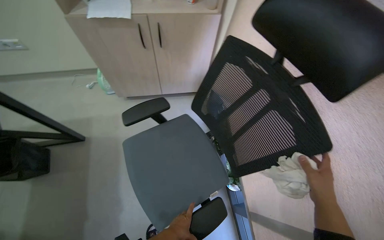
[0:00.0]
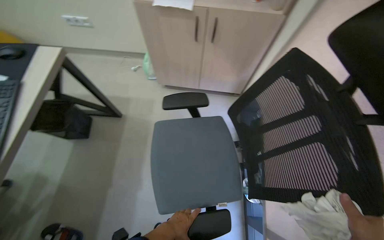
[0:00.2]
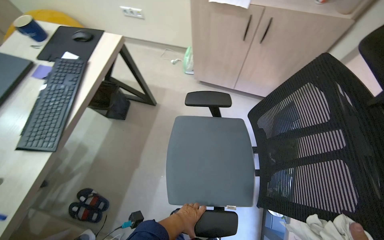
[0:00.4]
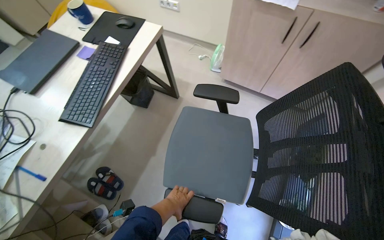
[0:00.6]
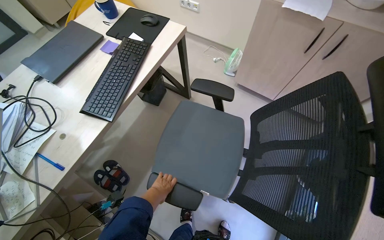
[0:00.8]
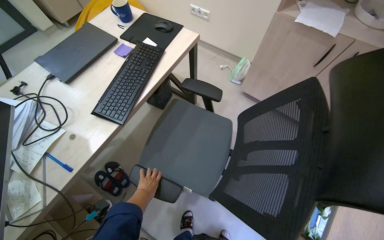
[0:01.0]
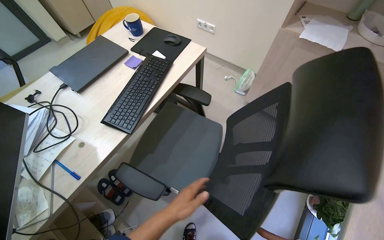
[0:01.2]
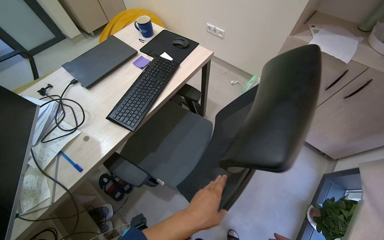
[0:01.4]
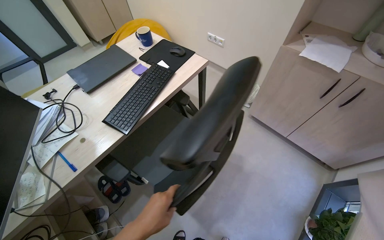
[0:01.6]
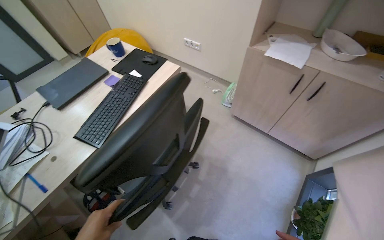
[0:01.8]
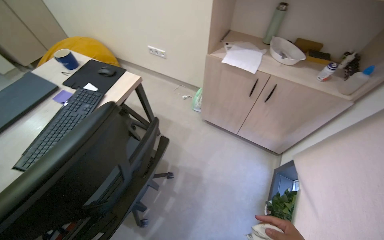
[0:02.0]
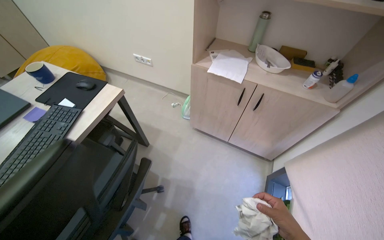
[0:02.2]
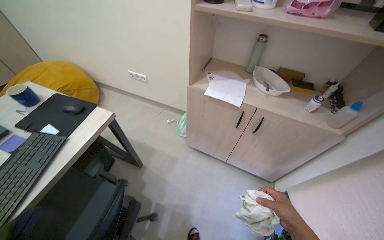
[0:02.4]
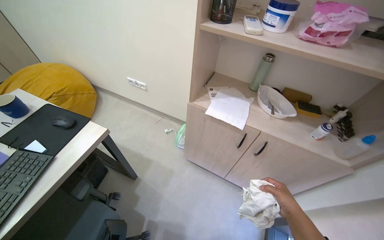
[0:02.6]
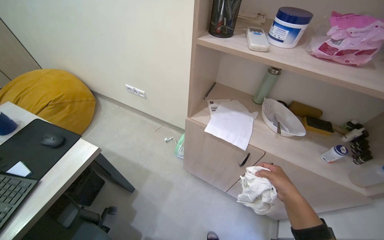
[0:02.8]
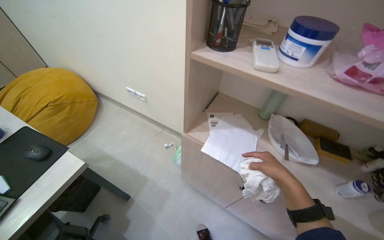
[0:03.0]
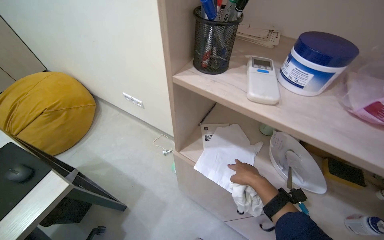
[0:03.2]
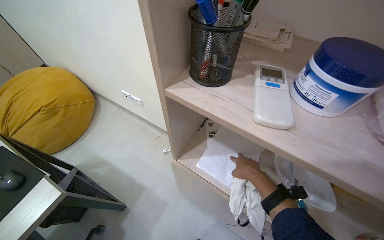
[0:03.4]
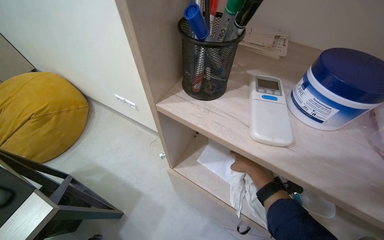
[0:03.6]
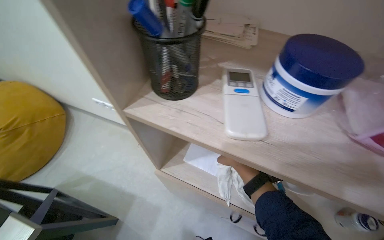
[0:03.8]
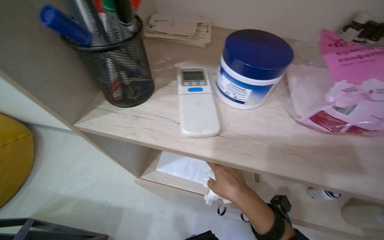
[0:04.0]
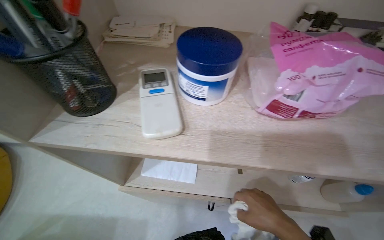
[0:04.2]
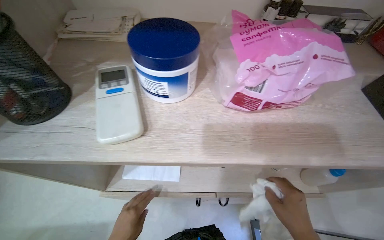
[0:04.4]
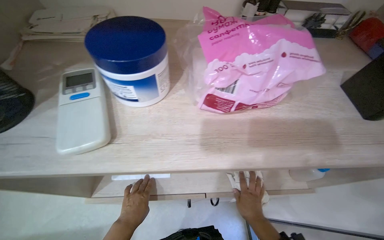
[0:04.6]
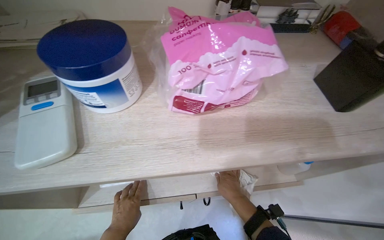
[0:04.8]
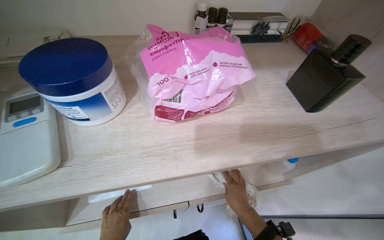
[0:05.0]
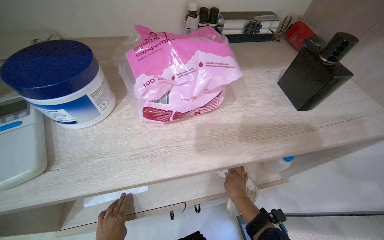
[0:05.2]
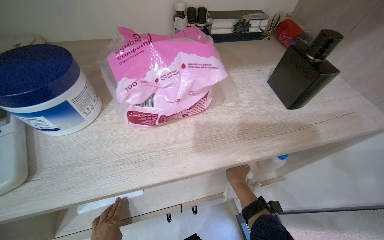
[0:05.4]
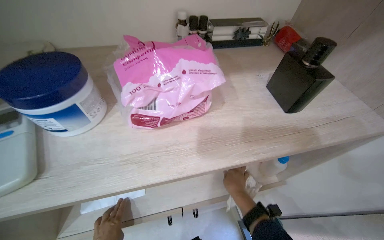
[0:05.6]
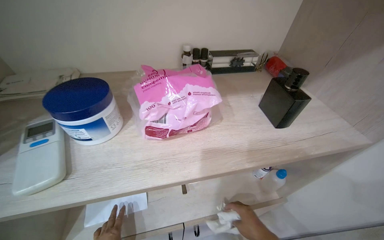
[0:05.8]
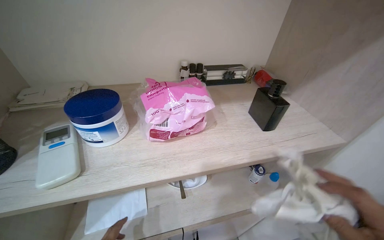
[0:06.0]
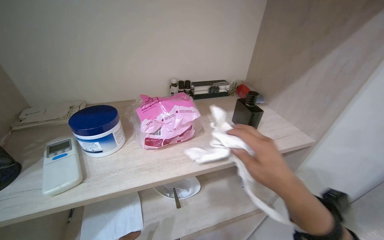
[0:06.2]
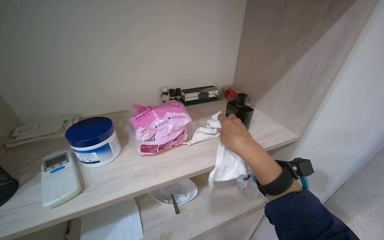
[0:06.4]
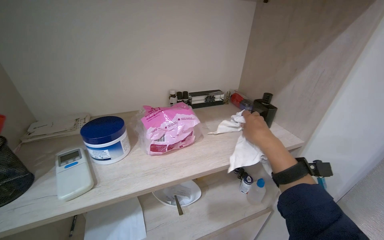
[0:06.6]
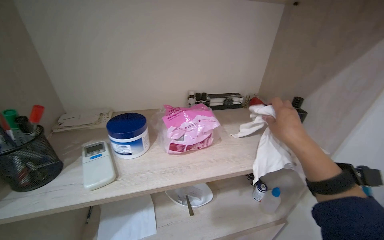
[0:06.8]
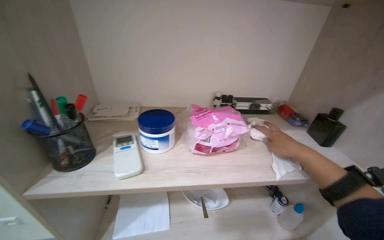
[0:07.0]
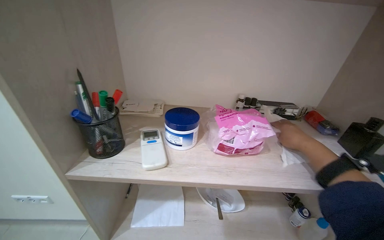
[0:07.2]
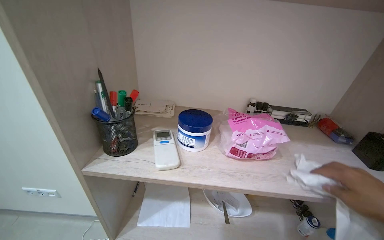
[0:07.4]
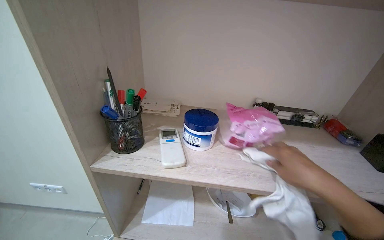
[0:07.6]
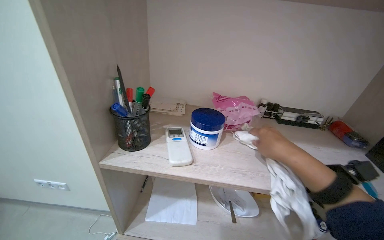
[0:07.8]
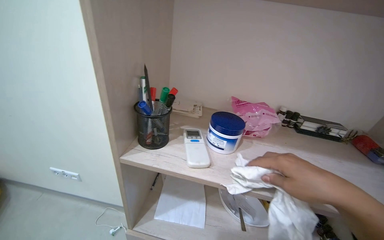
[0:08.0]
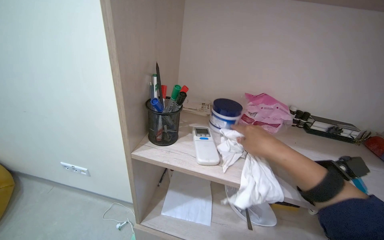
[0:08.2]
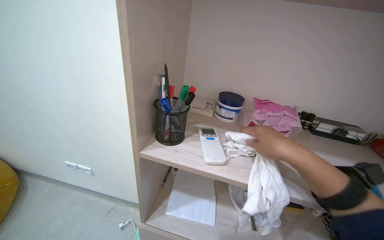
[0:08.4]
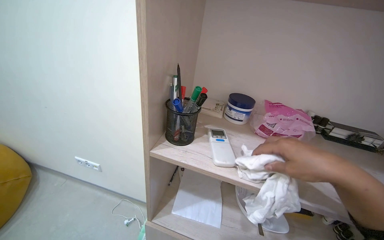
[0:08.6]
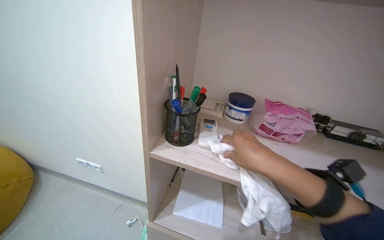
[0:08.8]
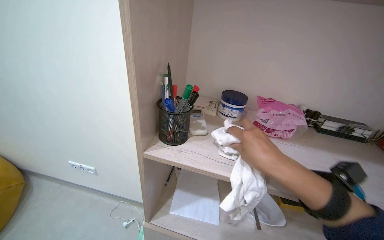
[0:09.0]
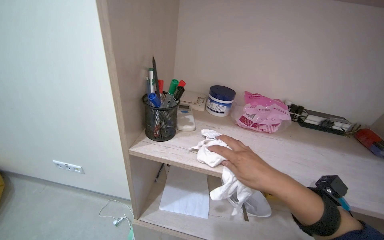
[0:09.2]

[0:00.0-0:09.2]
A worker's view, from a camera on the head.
Job: wiping surfaces.
The whole recording: Cleaning office area surfaces. The worker cleans surfaces in office rooms, including desks, chairs, and shelves, and handles trash.
0:00.0 to 0:01.6: The head rotates about 60 degrees to the left.
0:01.6 to 0:03.0: The camera is carried roughly 60 cm.
0:03.0 to 0:04.6: The wearer's head swings roughly 35 degrees to the right.
0:04.6 to 0:06.2: The view tips upward by approximately 20 degrees.
0:06.2 to 0:07.6: The wearer's head swings some 25 degrees to the left.
0:07.6 to 0:09.2: The right hand goes nearer and farther, roughly 10 cm each way, reversing 4 times.

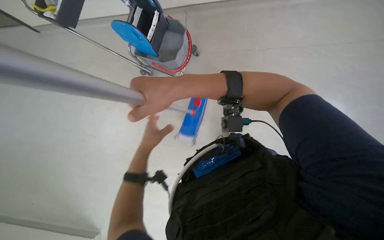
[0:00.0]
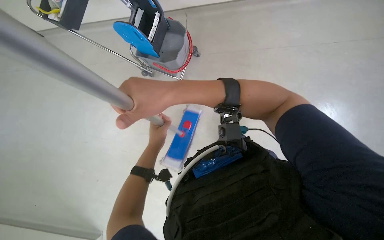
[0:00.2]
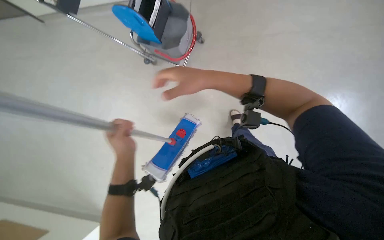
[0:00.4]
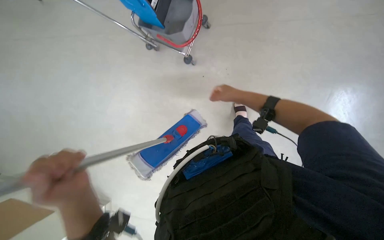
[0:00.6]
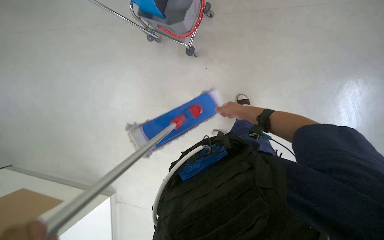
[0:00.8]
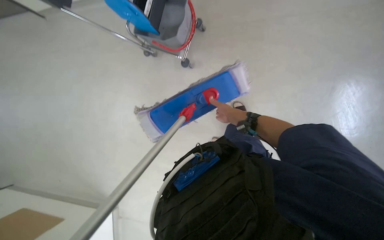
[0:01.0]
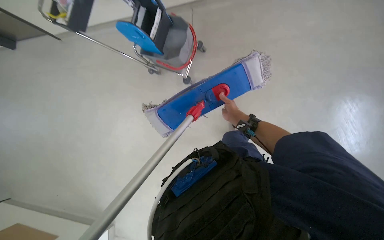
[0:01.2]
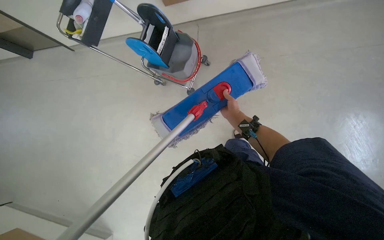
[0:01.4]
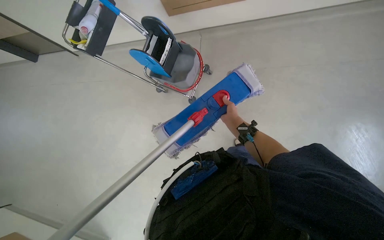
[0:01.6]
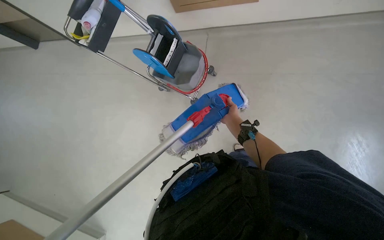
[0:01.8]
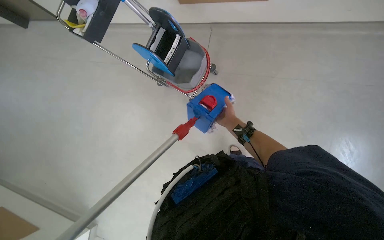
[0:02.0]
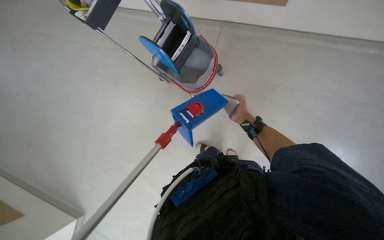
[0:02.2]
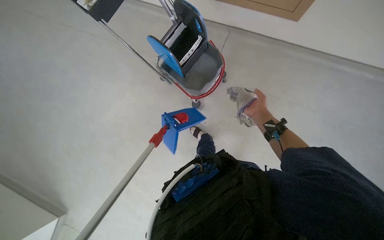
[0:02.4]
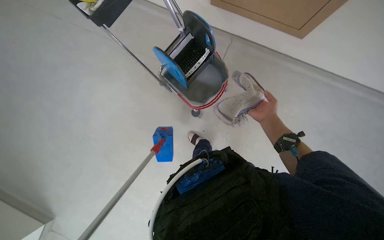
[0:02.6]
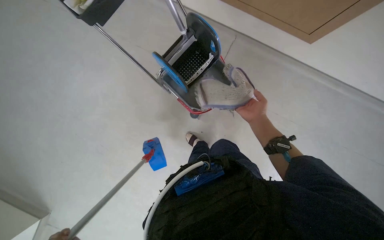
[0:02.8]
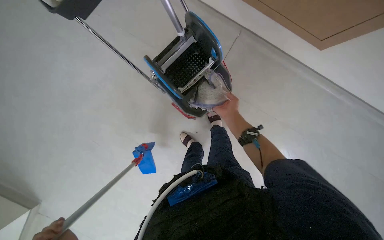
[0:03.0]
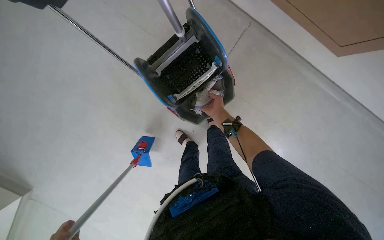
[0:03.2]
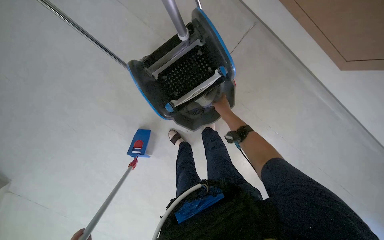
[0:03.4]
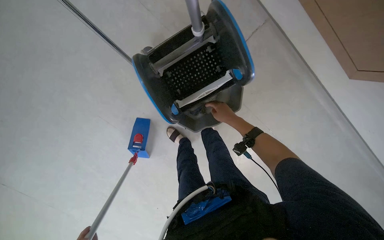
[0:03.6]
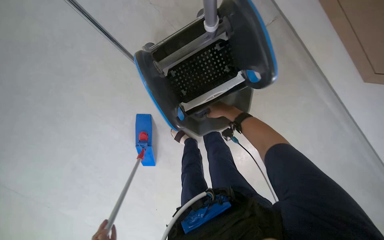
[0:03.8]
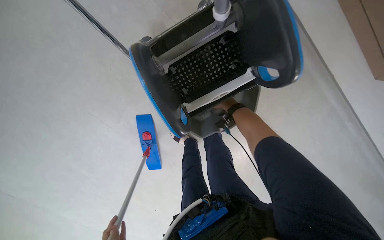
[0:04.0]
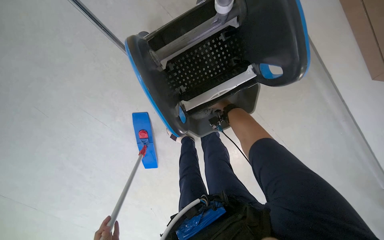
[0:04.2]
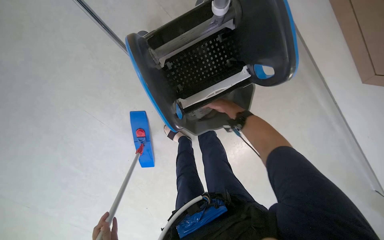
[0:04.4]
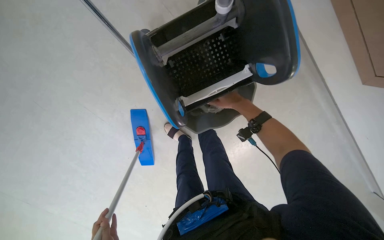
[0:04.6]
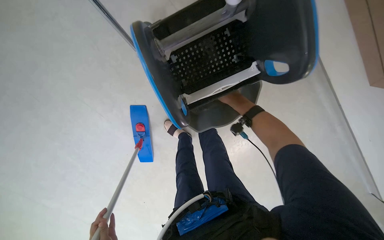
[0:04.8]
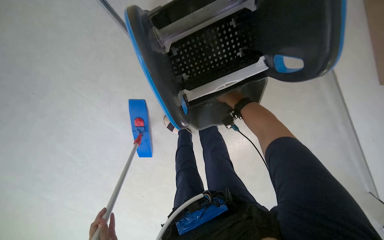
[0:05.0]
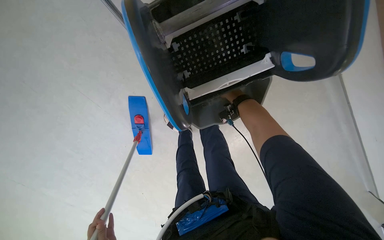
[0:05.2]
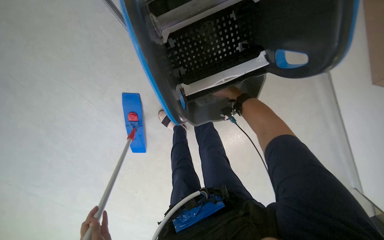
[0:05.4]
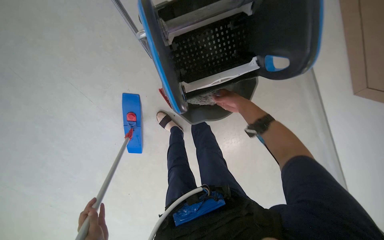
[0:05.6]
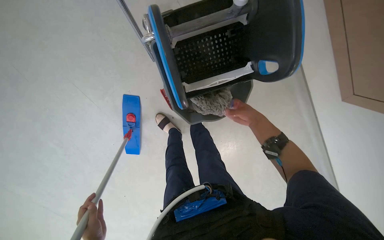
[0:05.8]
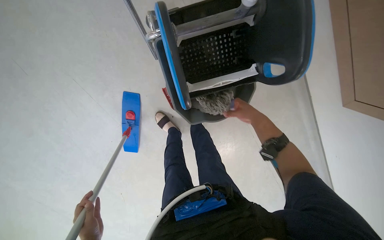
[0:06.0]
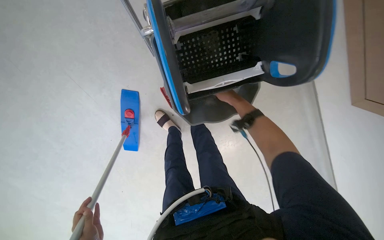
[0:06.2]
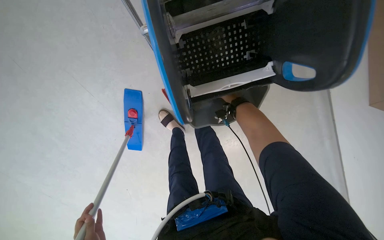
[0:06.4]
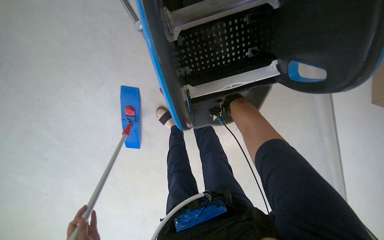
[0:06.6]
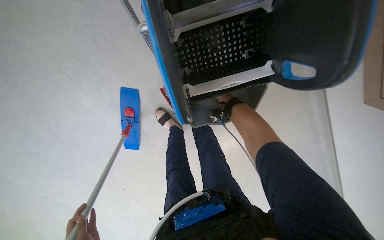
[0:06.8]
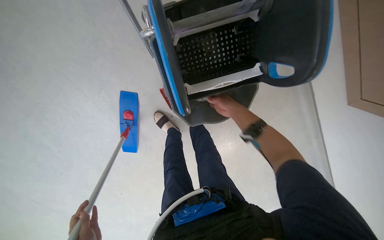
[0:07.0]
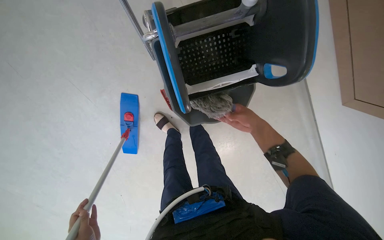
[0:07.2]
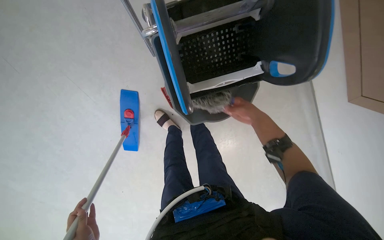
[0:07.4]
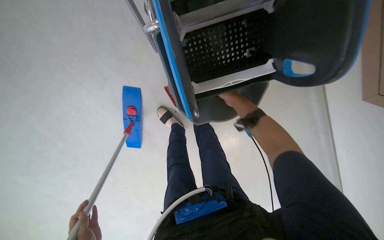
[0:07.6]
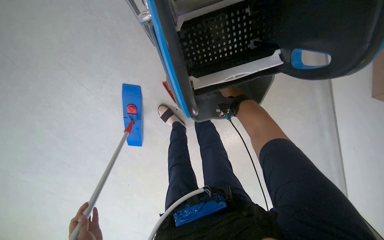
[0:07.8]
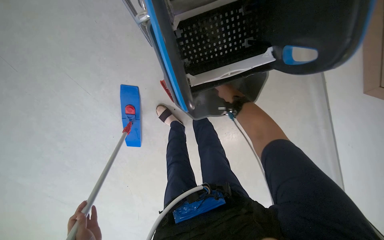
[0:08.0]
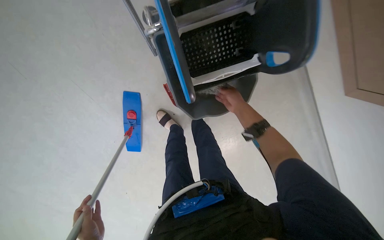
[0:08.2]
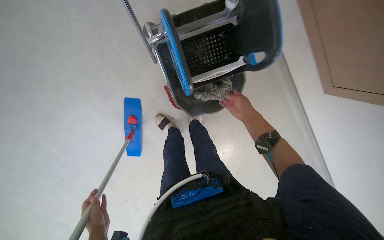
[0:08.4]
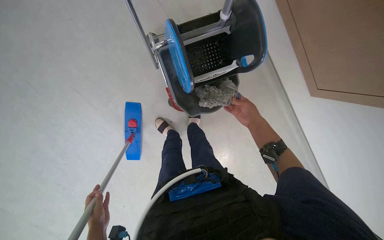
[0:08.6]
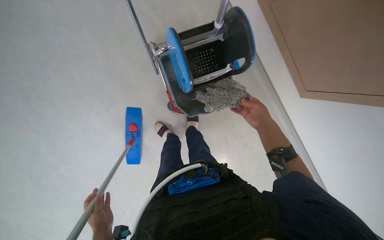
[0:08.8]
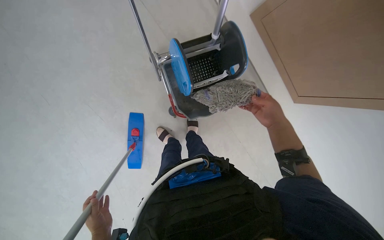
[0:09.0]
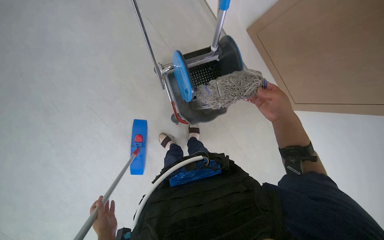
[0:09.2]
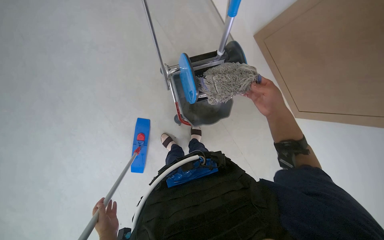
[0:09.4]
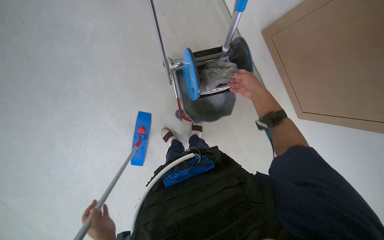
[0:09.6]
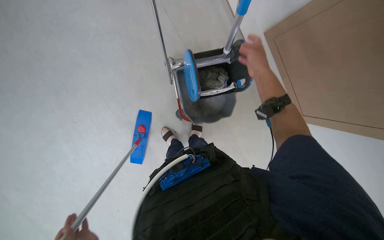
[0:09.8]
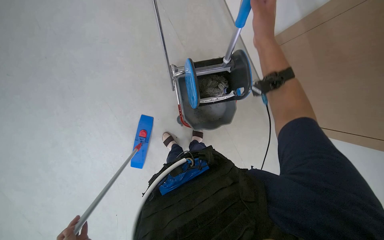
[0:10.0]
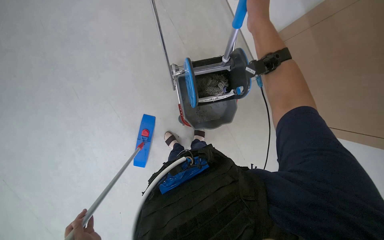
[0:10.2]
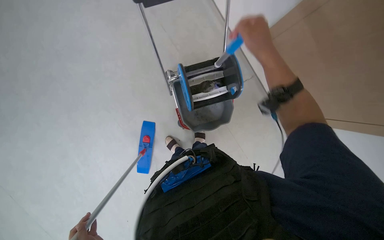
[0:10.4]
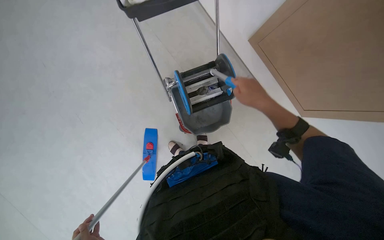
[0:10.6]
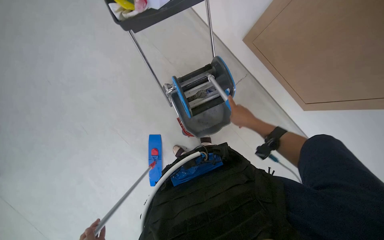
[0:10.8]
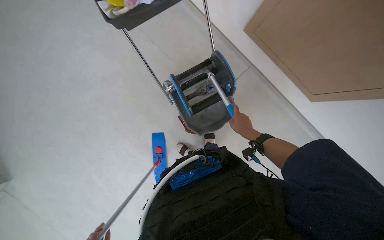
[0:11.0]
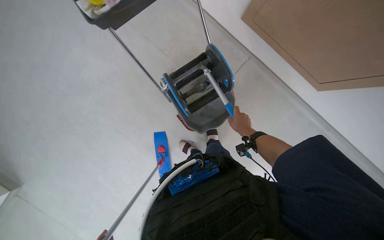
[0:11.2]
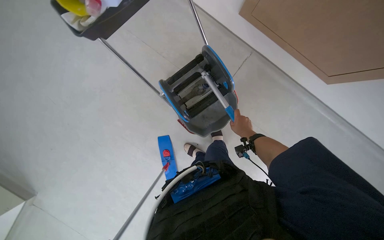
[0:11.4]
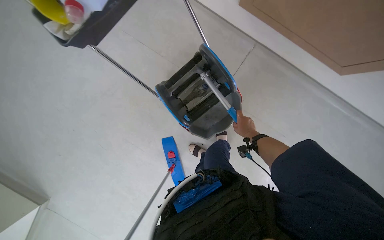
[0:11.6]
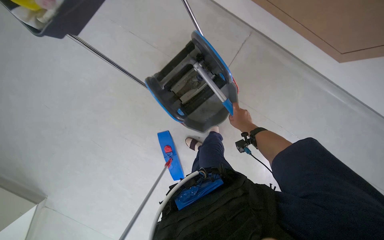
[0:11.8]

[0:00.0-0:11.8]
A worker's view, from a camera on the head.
Job: preparing cleaning supplies.
The whole recording: Preparing mop for cleaning. The worker detaches the mop head, wrings it, and attaches a new mop head to the handle.
0:01.4 to 0:03.0: The wearer moves roughly 50 cm.
0:03.0 to 0:04.4: The right hand travels farther from the camera and back again, about 35 cm each way.
0:04.4 to 0:06.0: The right hand goes nearer and farther, roughly 20 cm each way, reversing 2 times.
0:06.0 to 0:07.4: The right hand reaches approximately 20 cm farther from the camera, then returns.
0:07.4 to 0:08.8: The view tilts some 15 degrees upward. The right hand moves approximately 10 cm up the picture and comes back.
0:08.8 to 0:10.4: The right hand heads nearer to the camera and up the picture, covering approximately 35 cm.
0:10.4 to 0:11.8: The right hand shifts roughly 50 cm farther from the camera, down the picture and to the right.